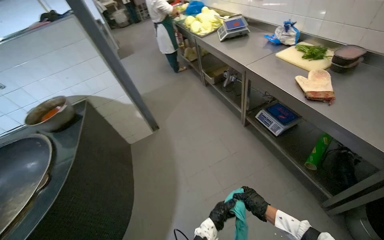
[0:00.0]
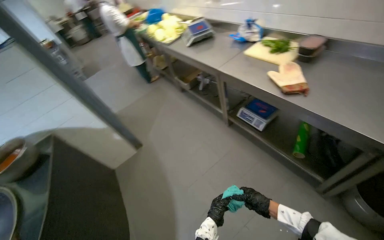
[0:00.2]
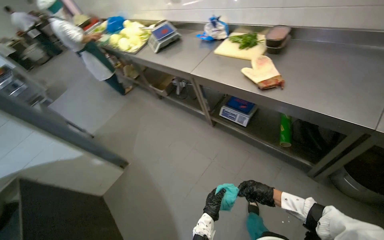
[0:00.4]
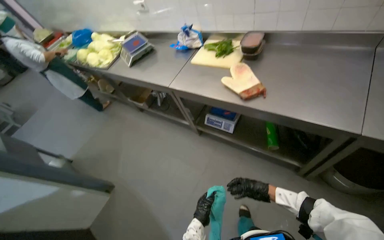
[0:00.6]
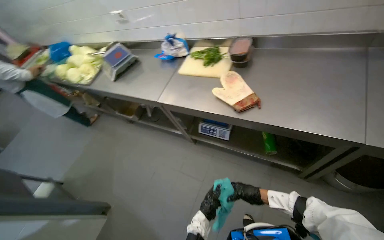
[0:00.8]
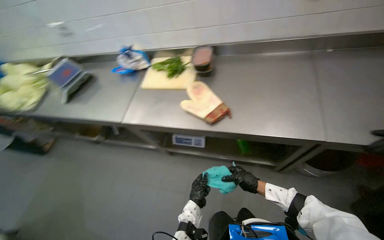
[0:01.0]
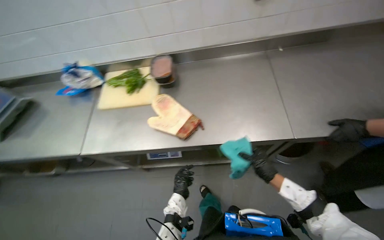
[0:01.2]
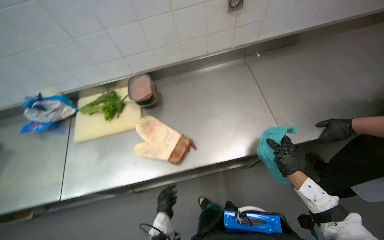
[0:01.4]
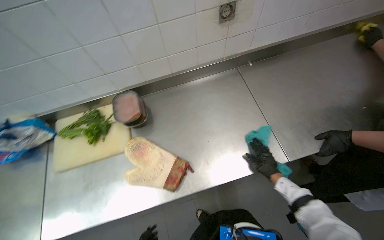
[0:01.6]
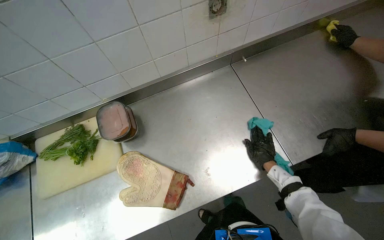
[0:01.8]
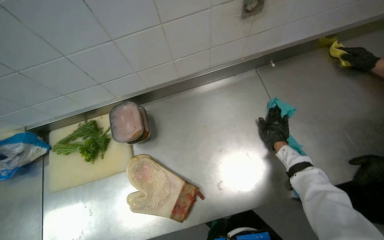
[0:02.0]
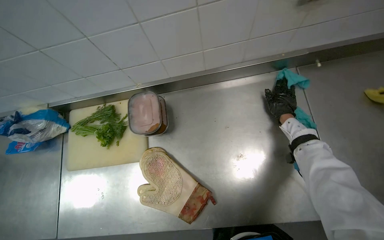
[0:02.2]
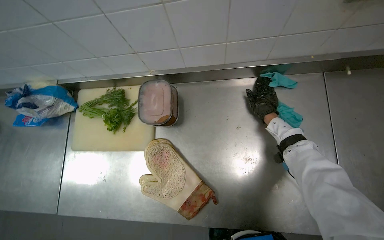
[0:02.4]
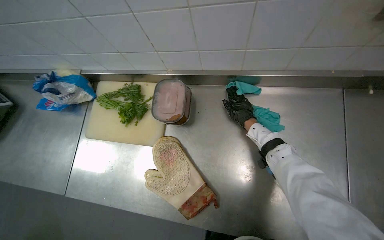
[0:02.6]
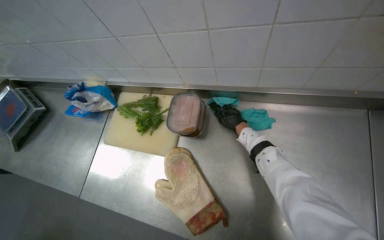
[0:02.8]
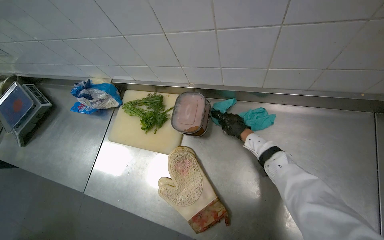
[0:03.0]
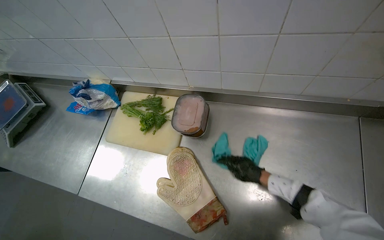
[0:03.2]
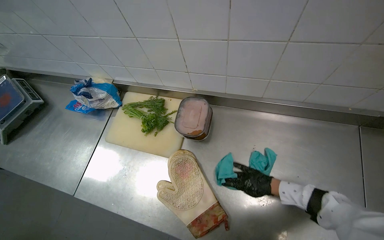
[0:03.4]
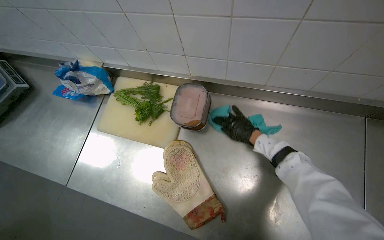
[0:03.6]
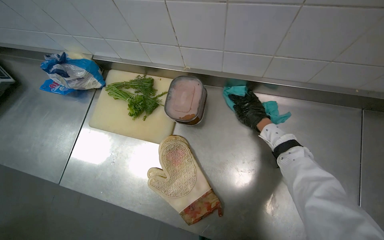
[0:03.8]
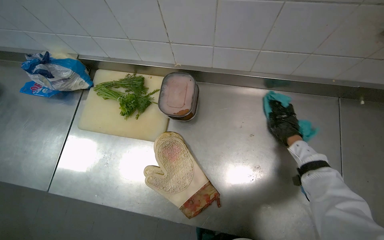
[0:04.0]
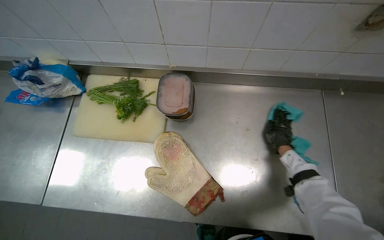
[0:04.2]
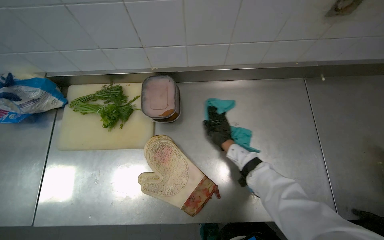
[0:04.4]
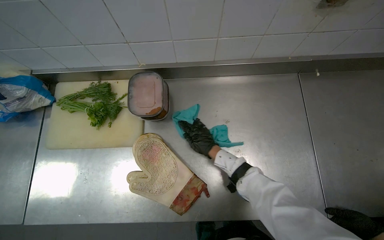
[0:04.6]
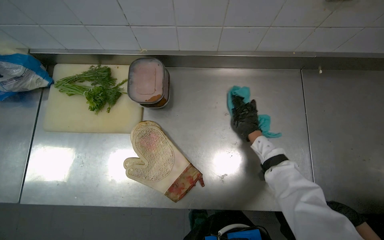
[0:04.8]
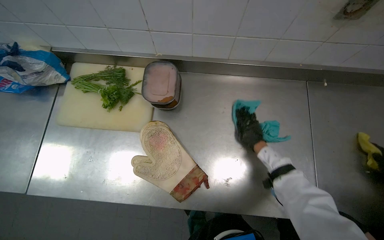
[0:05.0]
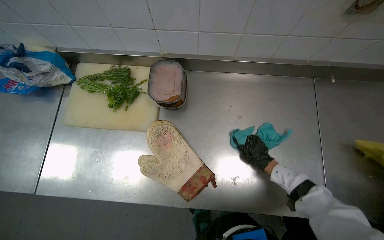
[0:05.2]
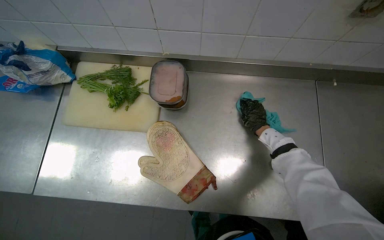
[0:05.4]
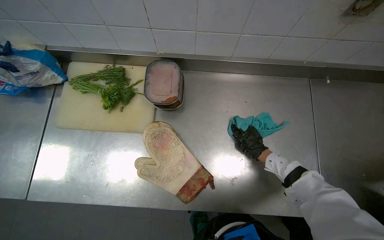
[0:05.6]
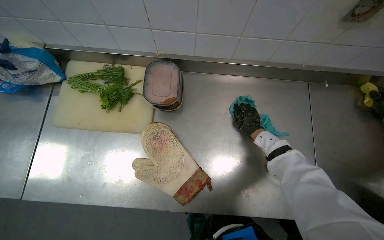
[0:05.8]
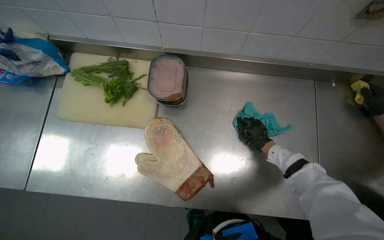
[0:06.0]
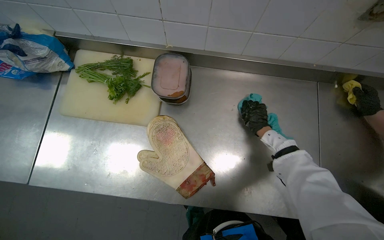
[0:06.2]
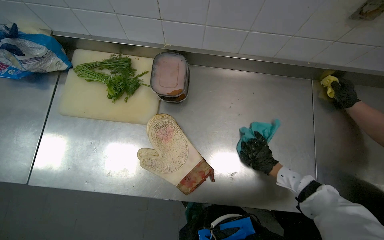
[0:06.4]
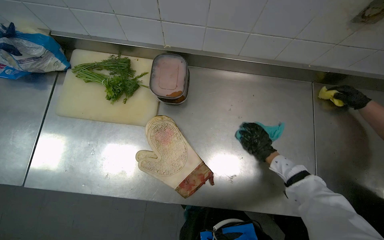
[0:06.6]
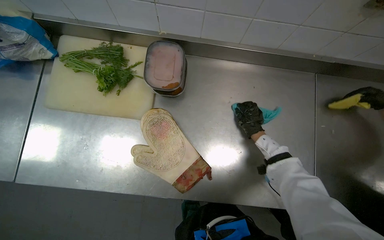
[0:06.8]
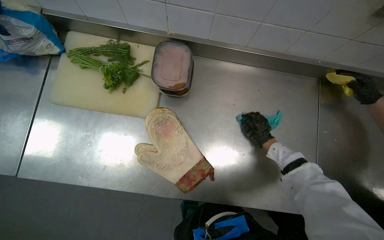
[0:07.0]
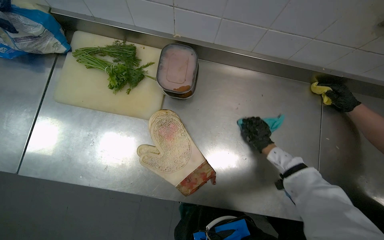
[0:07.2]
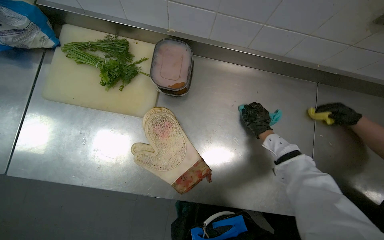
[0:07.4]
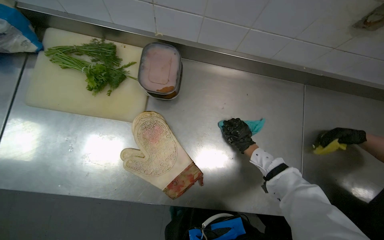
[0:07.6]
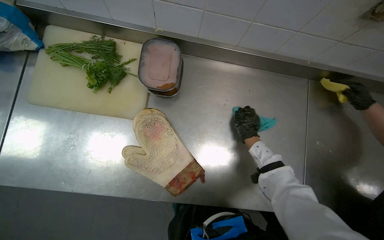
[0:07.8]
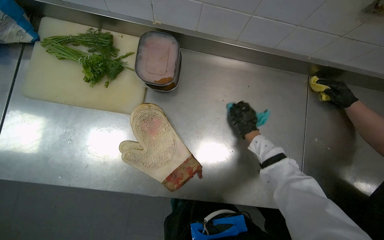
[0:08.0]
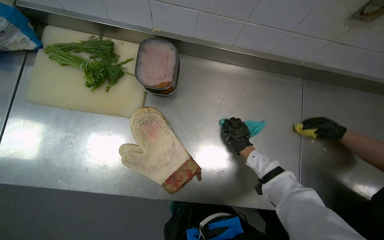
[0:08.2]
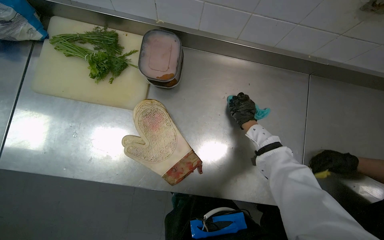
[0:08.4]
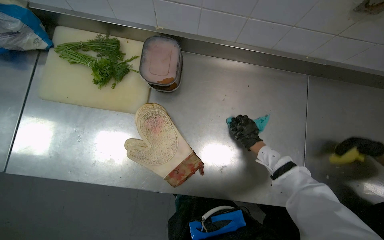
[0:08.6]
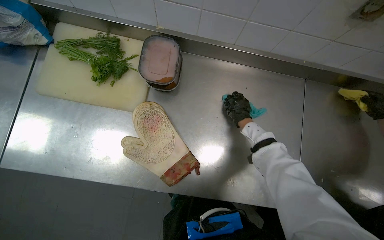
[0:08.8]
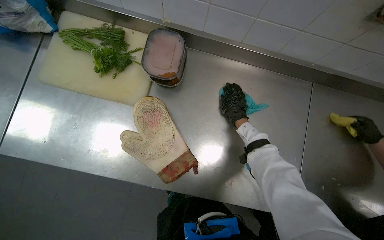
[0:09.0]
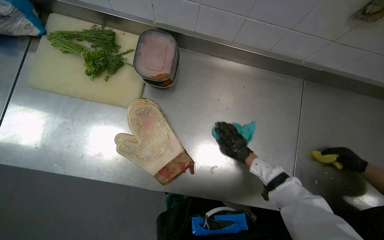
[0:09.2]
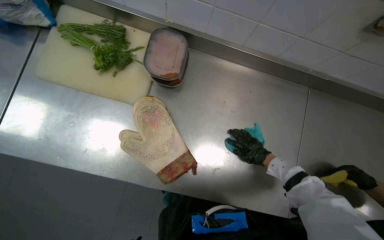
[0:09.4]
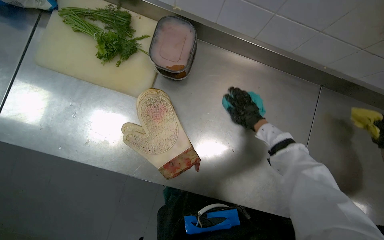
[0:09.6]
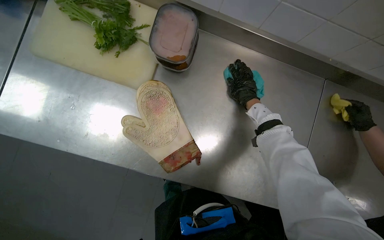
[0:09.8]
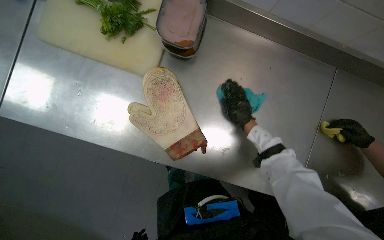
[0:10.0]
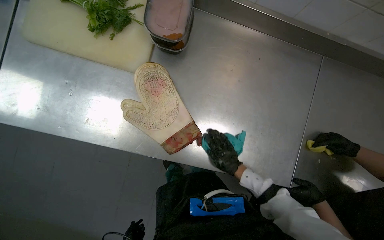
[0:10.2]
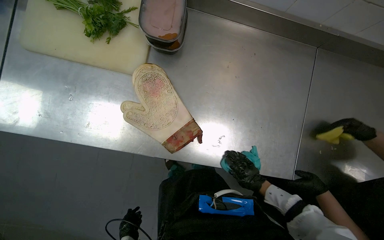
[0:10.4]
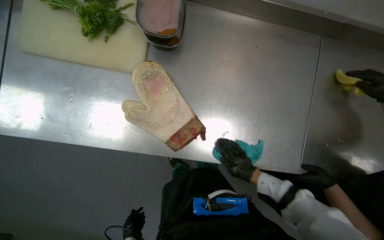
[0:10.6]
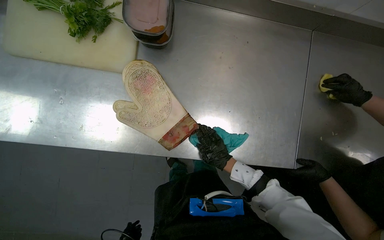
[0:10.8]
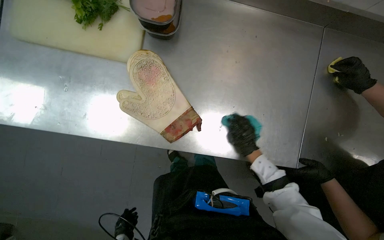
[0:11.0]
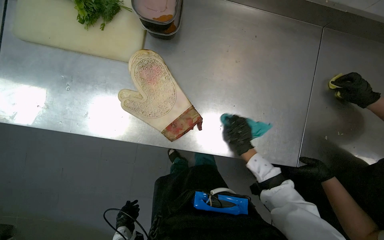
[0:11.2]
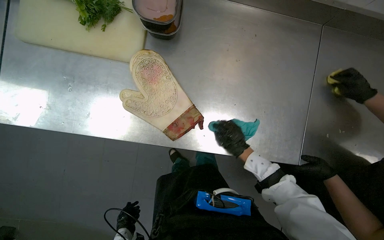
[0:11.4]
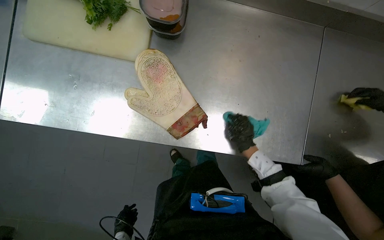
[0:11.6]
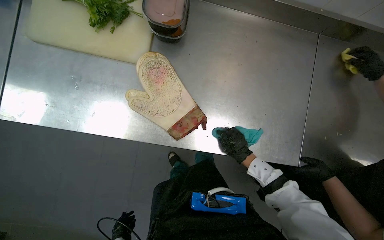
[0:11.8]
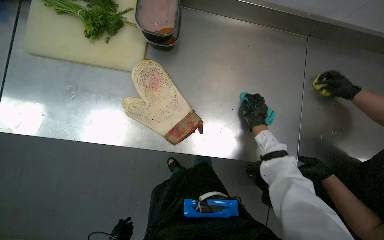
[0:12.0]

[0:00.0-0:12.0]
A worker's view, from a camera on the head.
Job: cleaning kitchen.
The whole recording: Wiping kitchen counter. The worker wipes the stainless steel kitchen counter with a cloth.
0:00.0 to 0:01.6: The head travels roughly 90 cm. The wearer's head swings roughly 80 degrees to the right.
0:01.6 to 0:03.0: The wearer's head swings roughly 30 degrees to the left. The right hand moves up the picture, to the left and farther from the camera, roughly 60 cm.
0:03.0 to 0:04.4: The wearer's head swings roughly 20 degrees to the right. The right hand shifts about 10 cm nearer to the camera.
0:04.4 to 0:06.0: The right hand is displaced to the right and farther from the camera by about 20 cm.
0:06.0 to 0:07.6: The right hand reaches roughly 10 cm down the picture, then returns.
0:09.0 to 0:10.4: The right hand goes up and down the picture, some 35 cm each way, reversing 2 times.
0:10.4 to 0:12.0: The right hand is displaced up the picture by roughly 15 cm.

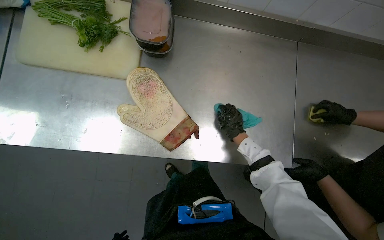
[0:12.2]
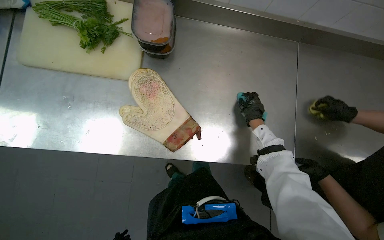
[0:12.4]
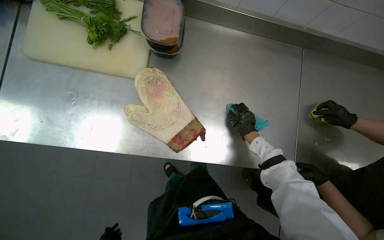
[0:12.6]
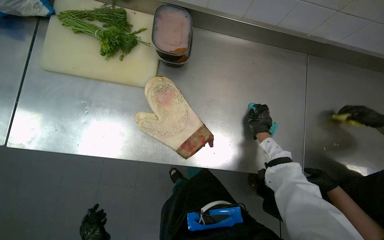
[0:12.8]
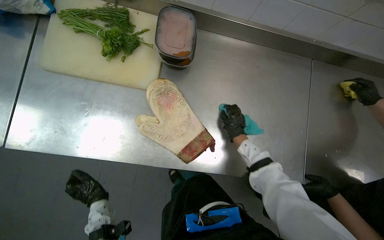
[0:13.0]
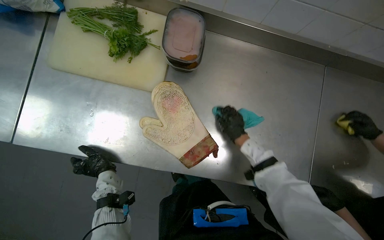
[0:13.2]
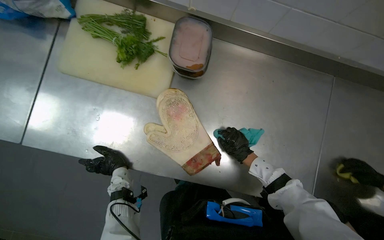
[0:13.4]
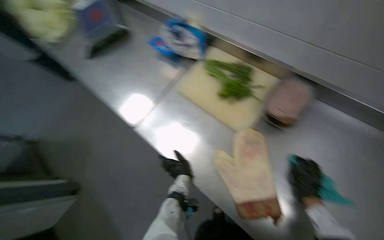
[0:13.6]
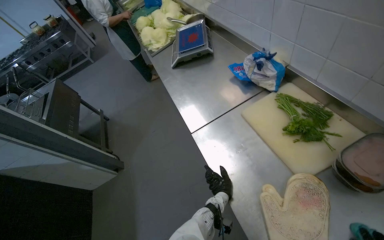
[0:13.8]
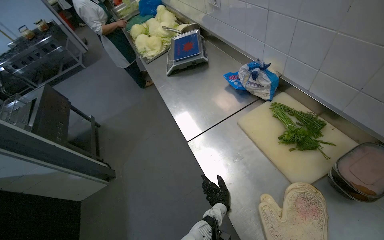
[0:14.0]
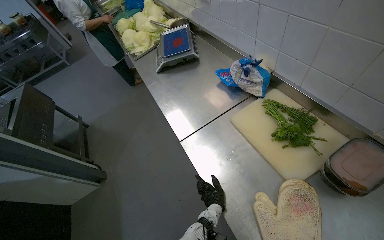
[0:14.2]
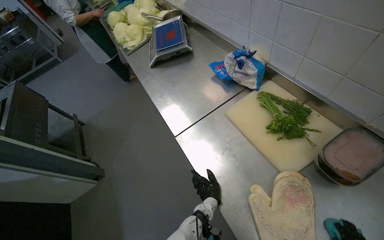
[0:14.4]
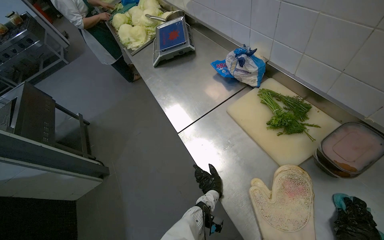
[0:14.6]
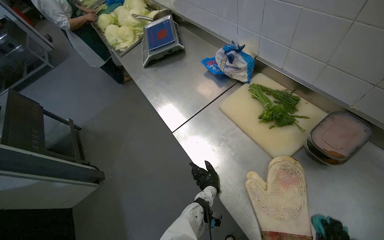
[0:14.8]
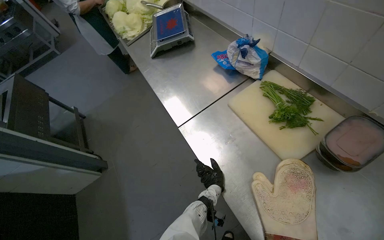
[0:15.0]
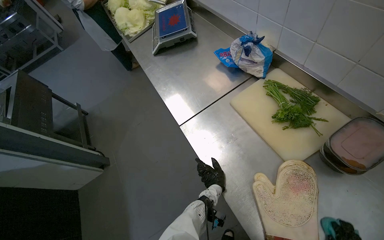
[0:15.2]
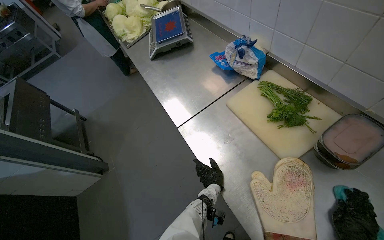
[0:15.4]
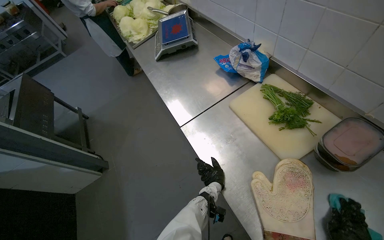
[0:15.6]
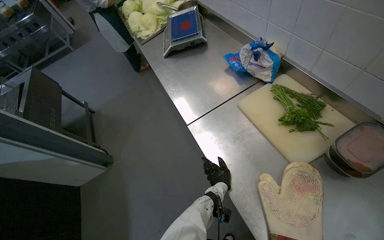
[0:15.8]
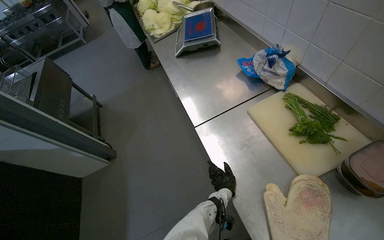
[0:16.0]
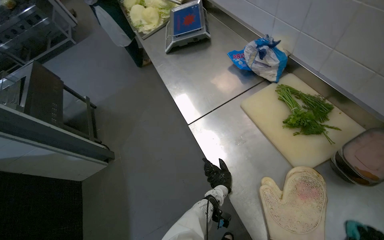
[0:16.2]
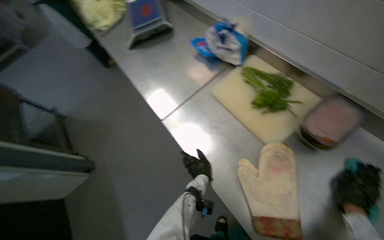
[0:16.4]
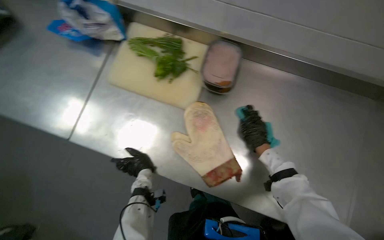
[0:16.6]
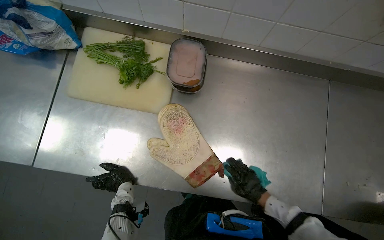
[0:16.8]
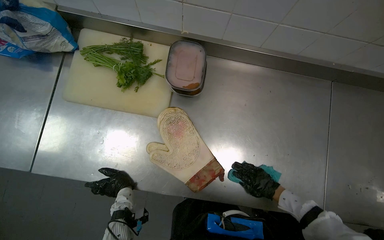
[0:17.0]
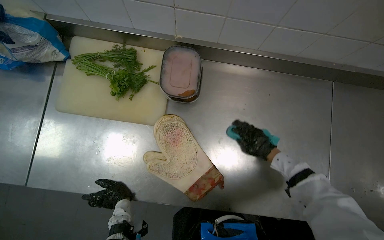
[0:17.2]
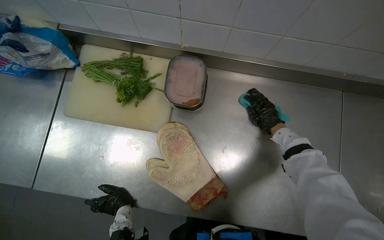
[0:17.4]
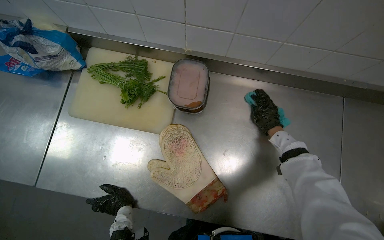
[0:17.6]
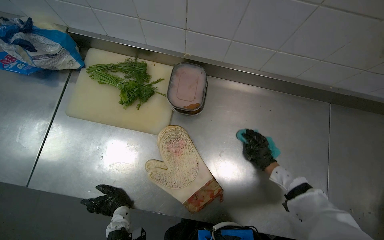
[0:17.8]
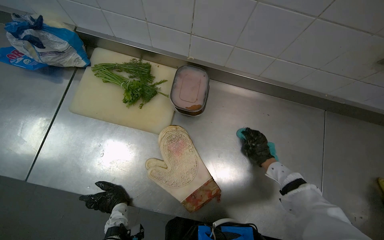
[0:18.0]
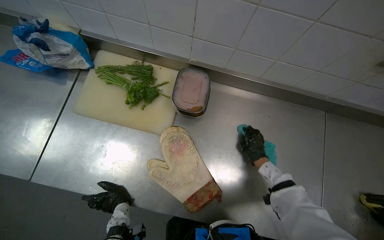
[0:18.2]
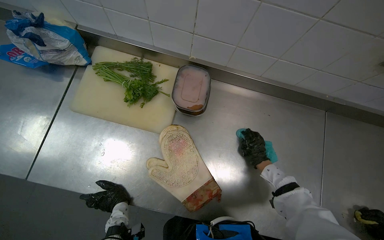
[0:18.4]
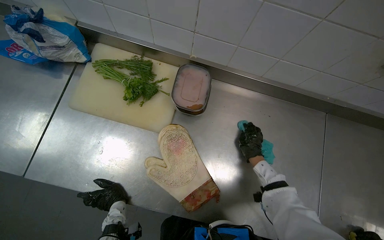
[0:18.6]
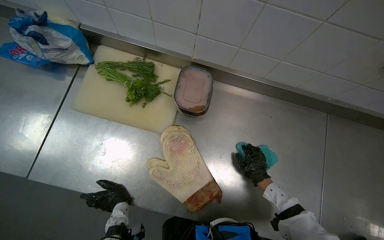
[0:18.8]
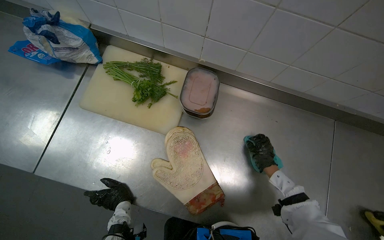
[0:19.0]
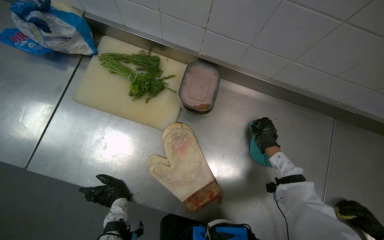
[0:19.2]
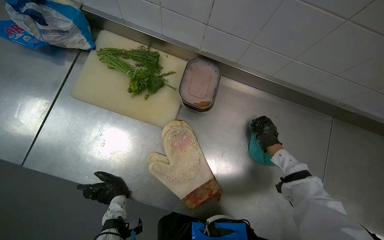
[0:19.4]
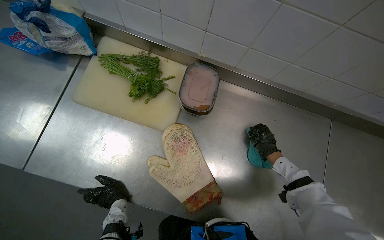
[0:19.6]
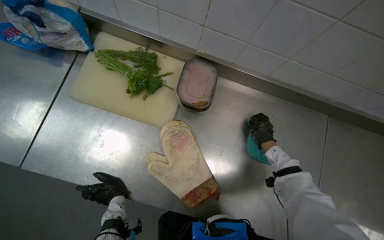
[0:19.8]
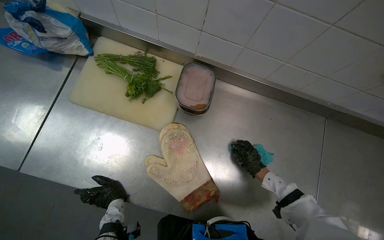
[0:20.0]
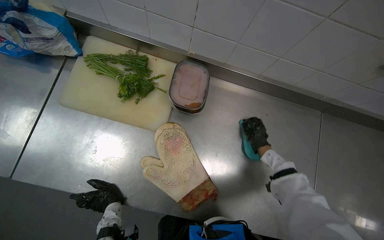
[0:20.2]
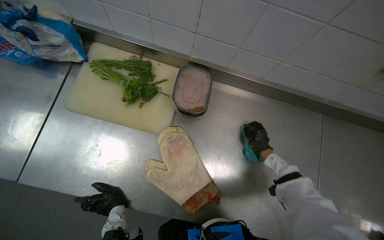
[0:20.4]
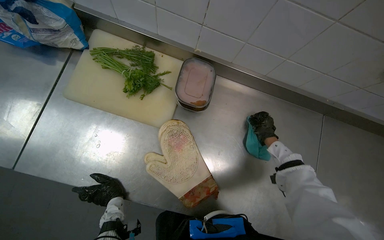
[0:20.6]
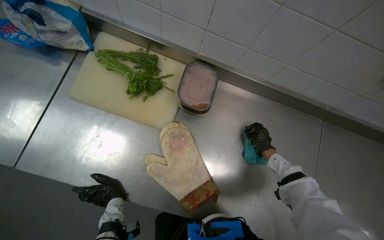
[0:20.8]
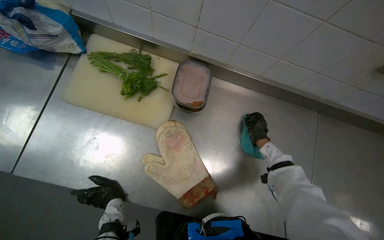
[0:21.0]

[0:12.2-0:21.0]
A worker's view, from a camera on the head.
Job: cleaning kitchen.
The whole recording: Wiping kitchen counter. The worker wipes the stainless steel kitchen counter with a cloth.
0:12.2 to 0:13.6: The head turns to the left by approximately 35 degrees.
0:13.6 to 0:15.2: The wearer looks roughly 20 degrees further to the left.
0:15.2 to 0:16.6: The head turns to the right by approximately 40 degrees.
0:16.6 to 0:18.0: The right hand moves up and down the picture over roughly 25 cm, changing direction 2 times.
0:18.0 to 0:19.6: The hands work in one place, with small movements.
0:19.6 to 0:21.0: The hands stay close to where they were, moving slightly.
